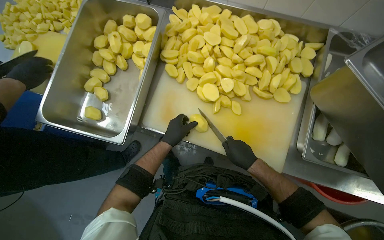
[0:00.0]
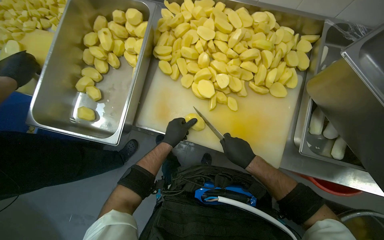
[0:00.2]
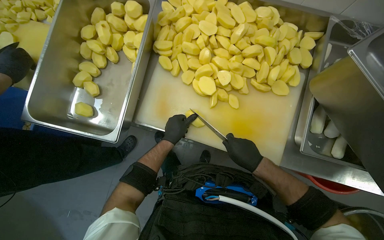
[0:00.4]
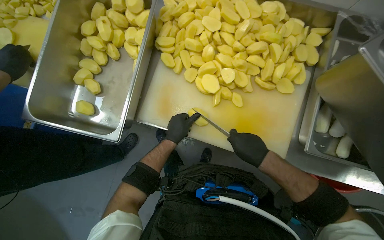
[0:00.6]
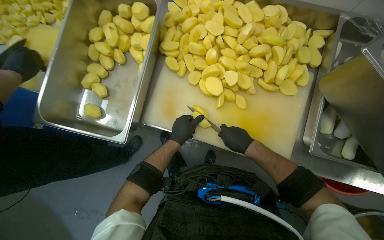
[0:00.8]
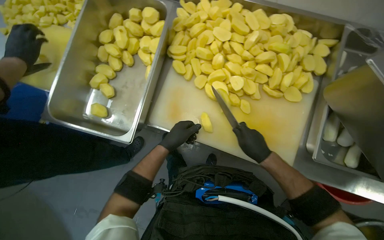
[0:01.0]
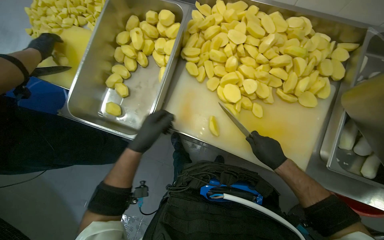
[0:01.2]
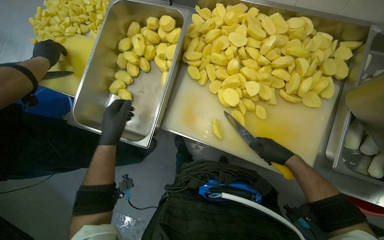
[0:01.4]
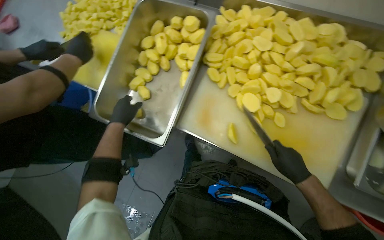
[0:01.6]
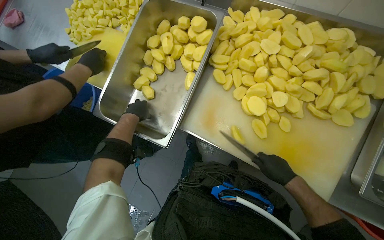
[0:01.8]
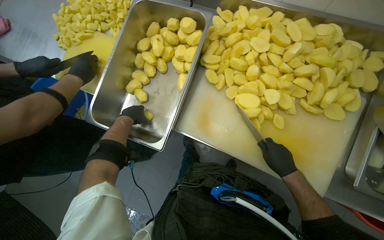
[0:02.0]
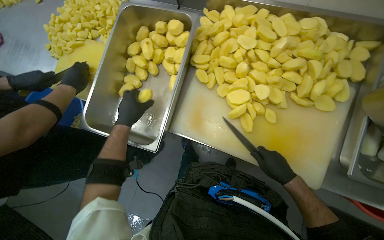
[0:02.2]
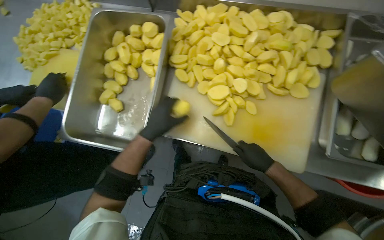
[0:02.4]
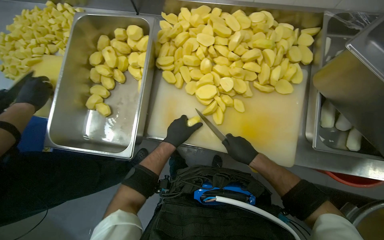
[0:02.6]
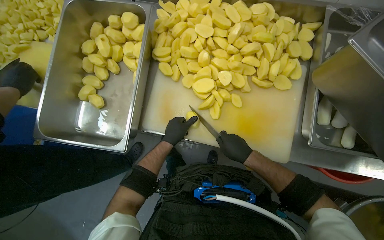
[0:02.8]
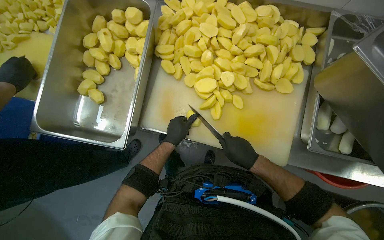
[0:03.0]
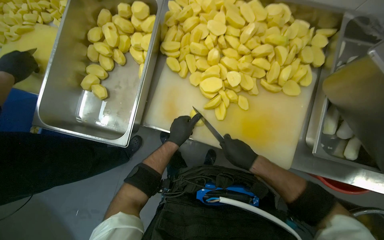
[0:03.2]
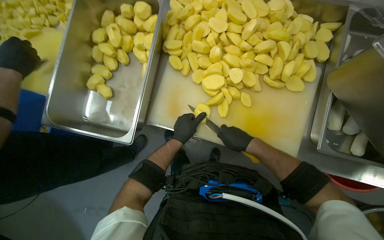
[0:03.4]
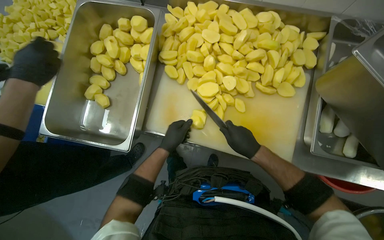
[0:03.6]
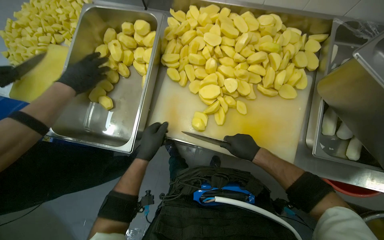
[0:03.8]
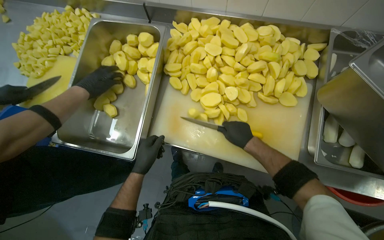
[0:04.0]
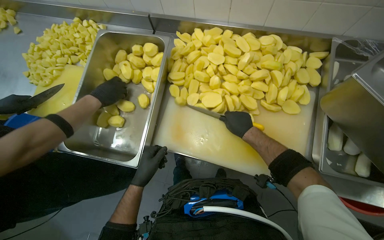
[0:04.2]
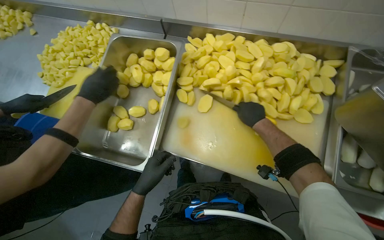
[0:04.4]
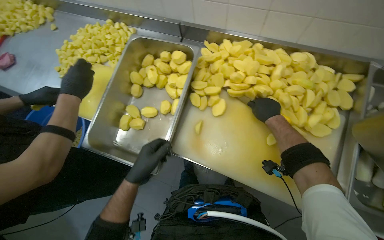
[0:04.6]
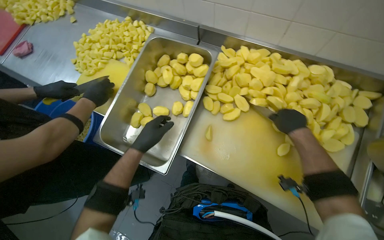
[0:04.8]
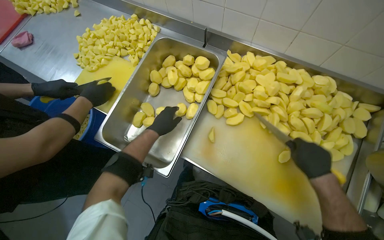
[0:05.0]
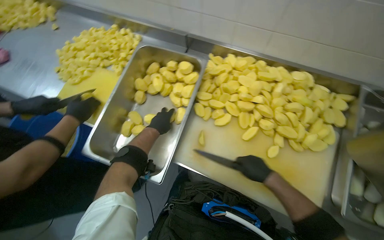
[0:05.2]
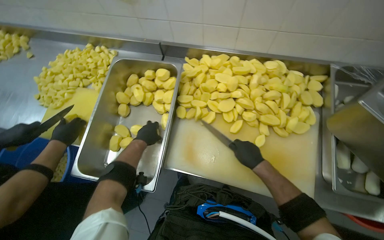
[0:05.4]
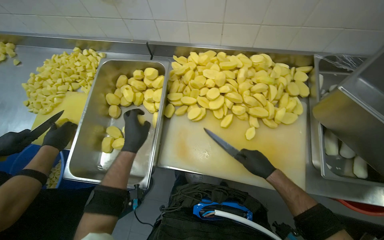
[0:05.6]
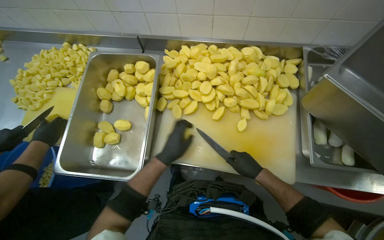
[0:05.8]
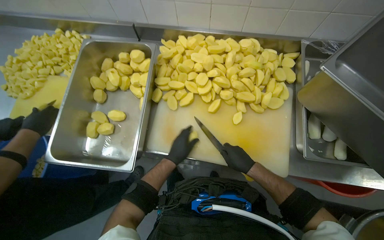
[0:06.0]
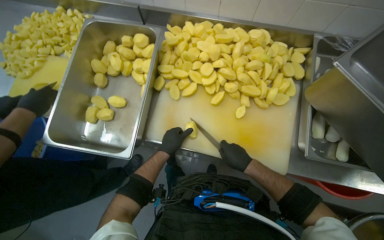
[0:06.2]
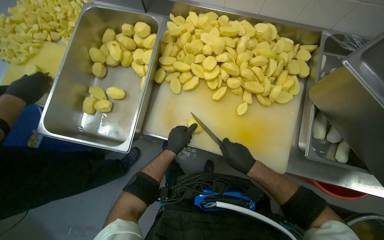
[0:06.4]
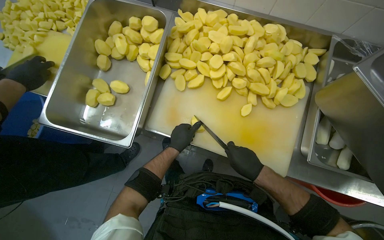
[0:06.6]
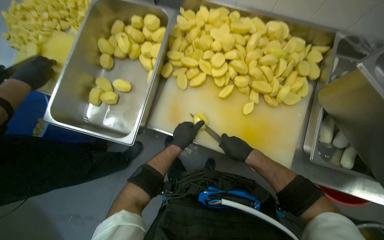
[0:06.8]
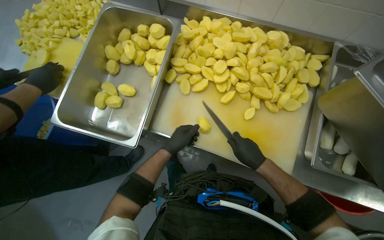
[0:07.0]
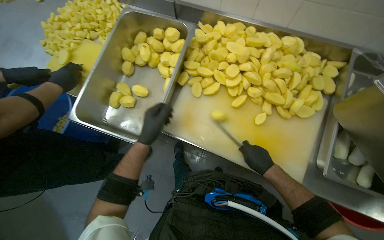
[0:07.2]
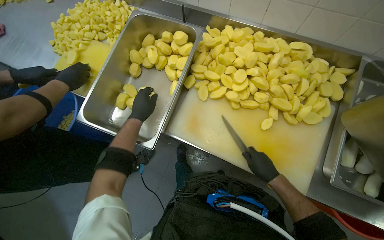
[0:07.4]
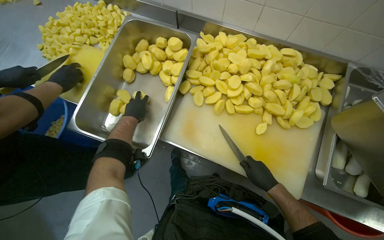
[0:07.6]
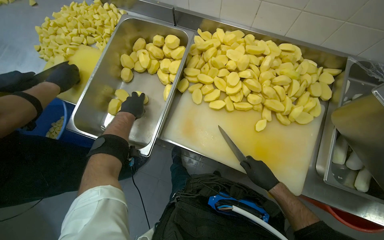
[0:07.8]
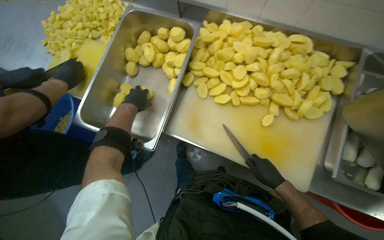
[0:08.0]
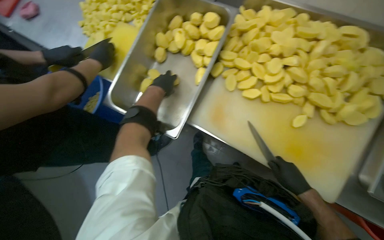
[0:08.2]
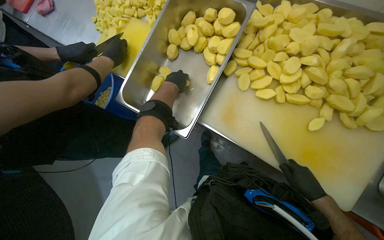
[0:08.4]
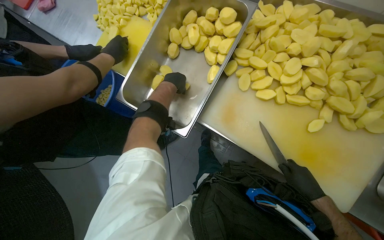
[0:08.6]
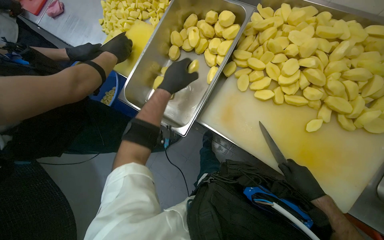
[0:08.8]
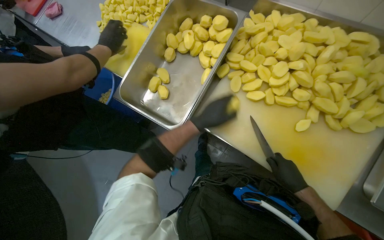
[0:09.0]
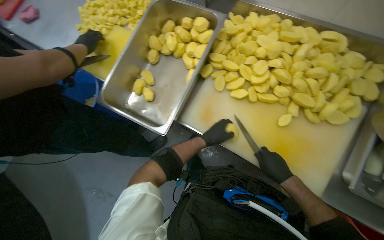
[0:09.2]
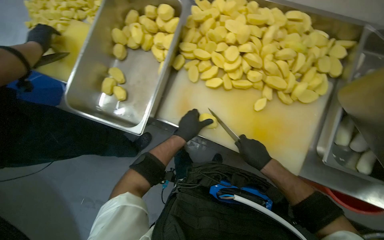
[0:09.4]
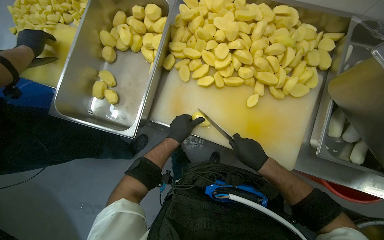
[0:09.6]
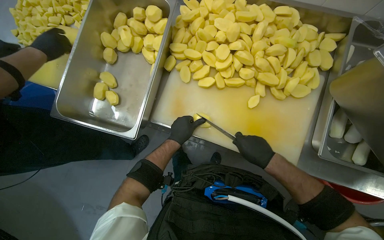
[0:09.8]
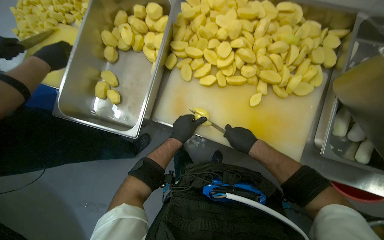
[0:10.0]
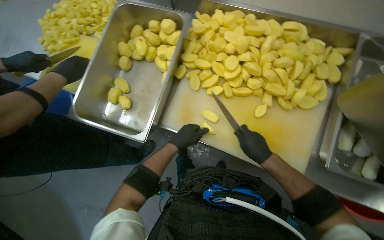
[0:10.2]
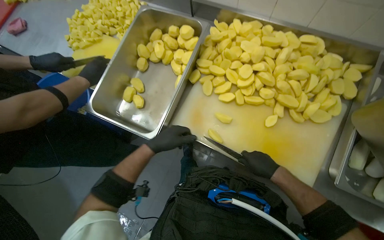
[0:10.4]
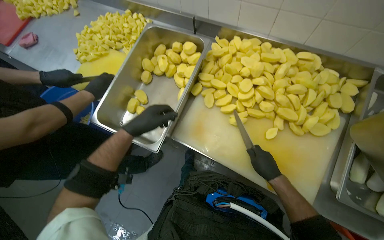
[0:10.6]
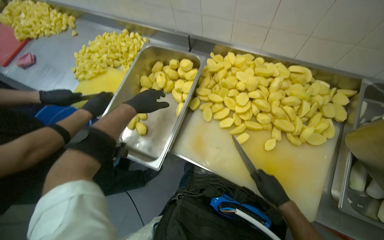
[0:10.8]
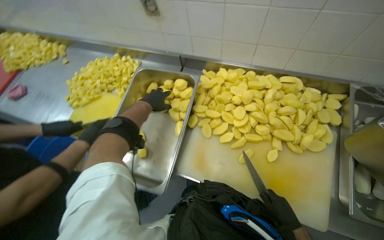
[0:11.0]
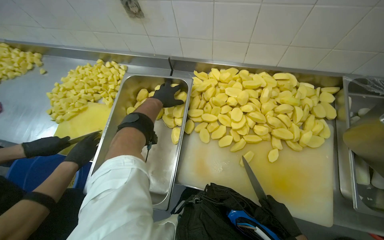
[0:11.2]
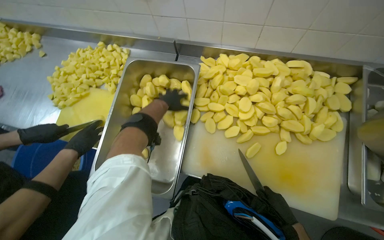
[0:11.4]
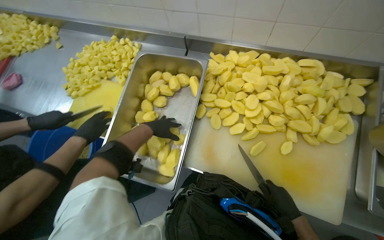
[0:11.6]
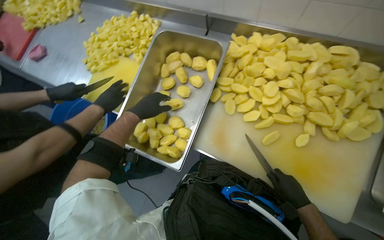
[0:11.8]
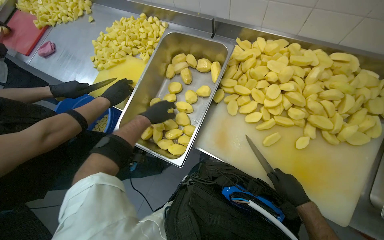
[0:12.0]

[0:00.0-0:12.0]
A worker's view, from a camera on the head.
Job: preparing food.
The whole recording: Dicing potatoes on cutting board. The worker dices peeled potatoes into smaller pieces on a cutting board.
0:00.0 to 0:01.6: The left hand is displaced to the left by roughly 30 cm.
0:01.6 to 0:03.0: The left hand moves to the right, roughly 30 cm.
0:03.0 to 0:04.4: The right hand shifts roughly 25 cm up the picture, while the left hand goes approximately 15 cm to the left and nearer to the camera.
0:04.4 to 0:06.0: The left hand goes roughly 15 cm to the right, while the right hand shifts about 20 cm down the picture.
0:06.0 to 0:07.6: The left hand heads to the left and up the picture, covering roughly 25 cm.
0:07.6 to 0:09.0: The left hand shifts some 15 cm to the right.
0:10.4 to 0:12.0: The left hand moves up the picture, roughly 15 cm.

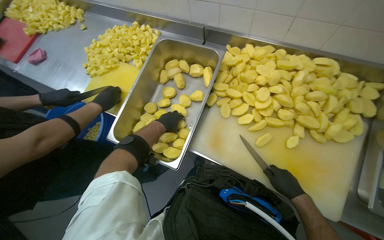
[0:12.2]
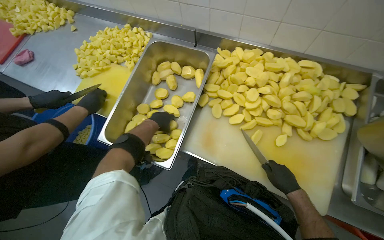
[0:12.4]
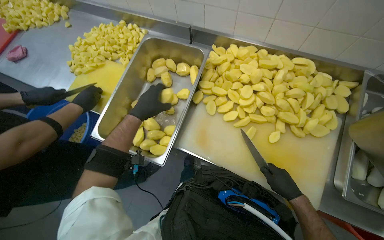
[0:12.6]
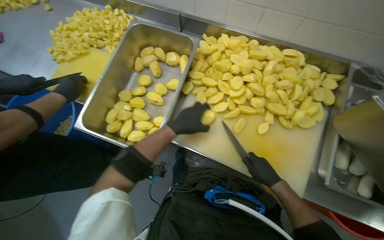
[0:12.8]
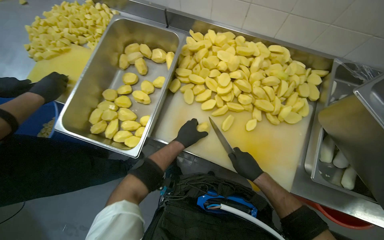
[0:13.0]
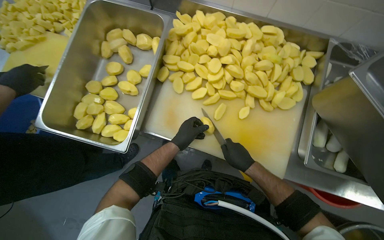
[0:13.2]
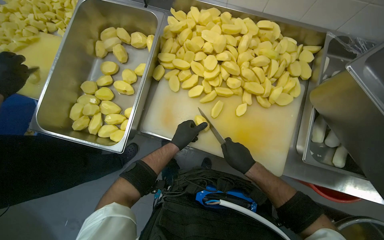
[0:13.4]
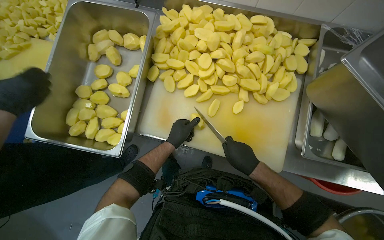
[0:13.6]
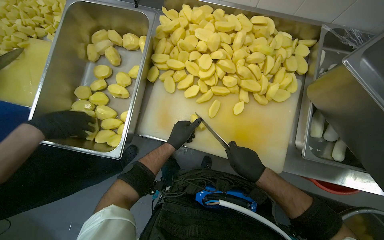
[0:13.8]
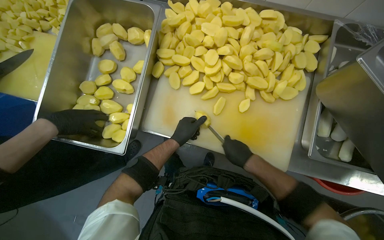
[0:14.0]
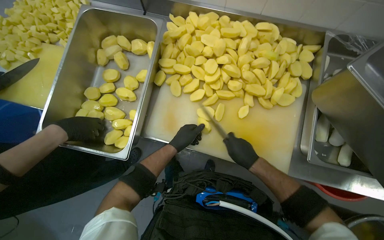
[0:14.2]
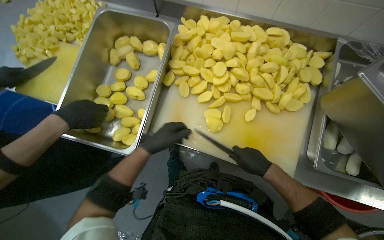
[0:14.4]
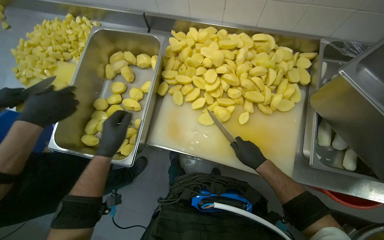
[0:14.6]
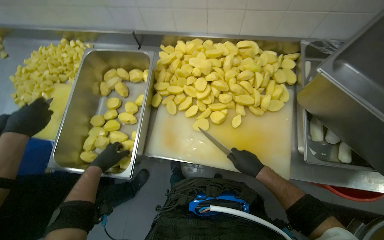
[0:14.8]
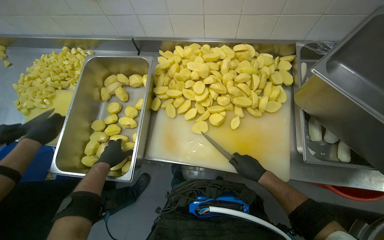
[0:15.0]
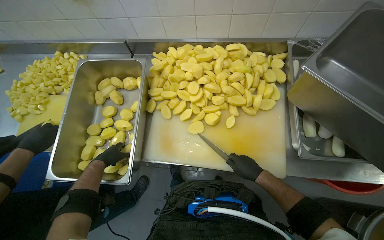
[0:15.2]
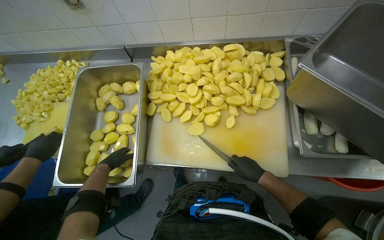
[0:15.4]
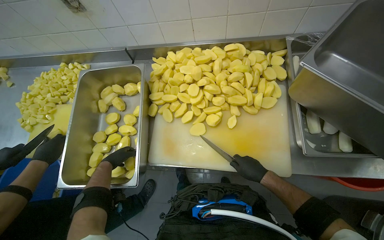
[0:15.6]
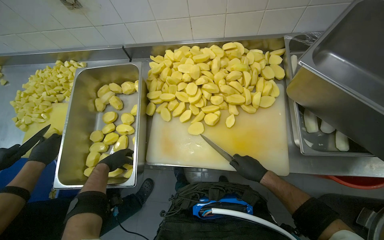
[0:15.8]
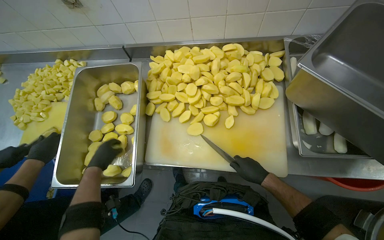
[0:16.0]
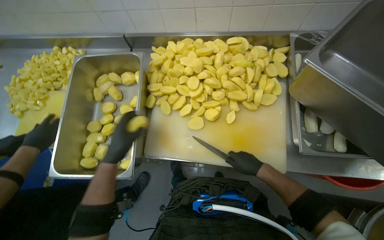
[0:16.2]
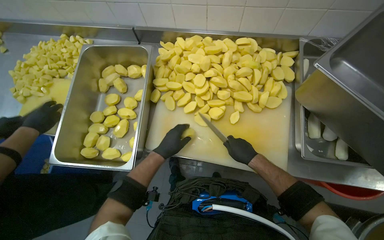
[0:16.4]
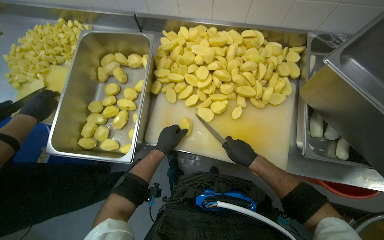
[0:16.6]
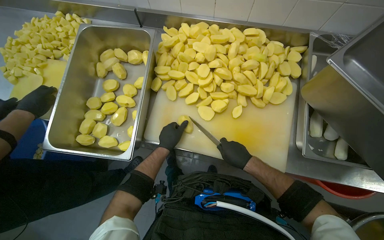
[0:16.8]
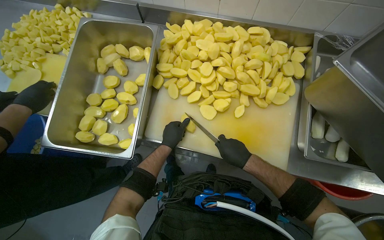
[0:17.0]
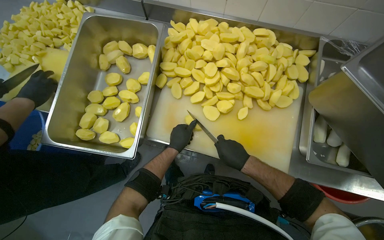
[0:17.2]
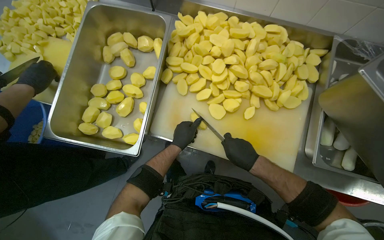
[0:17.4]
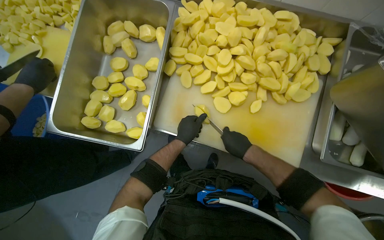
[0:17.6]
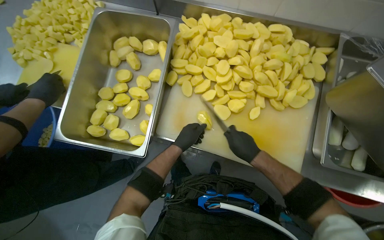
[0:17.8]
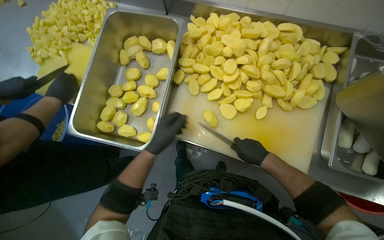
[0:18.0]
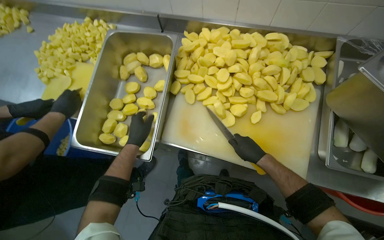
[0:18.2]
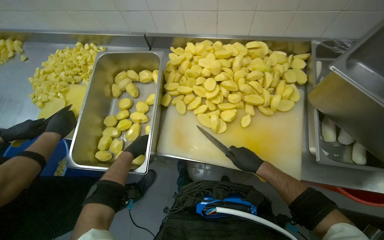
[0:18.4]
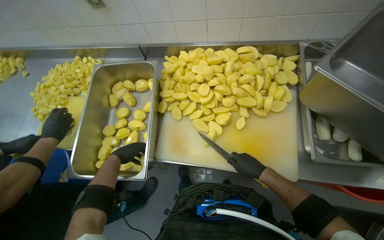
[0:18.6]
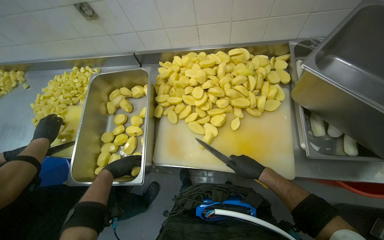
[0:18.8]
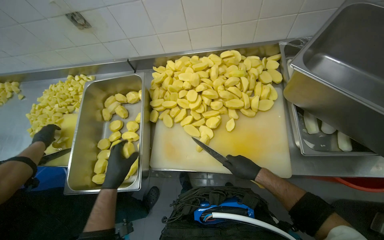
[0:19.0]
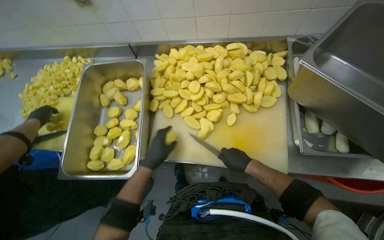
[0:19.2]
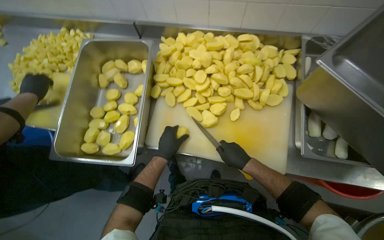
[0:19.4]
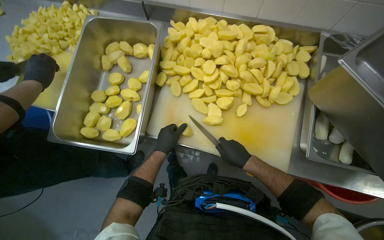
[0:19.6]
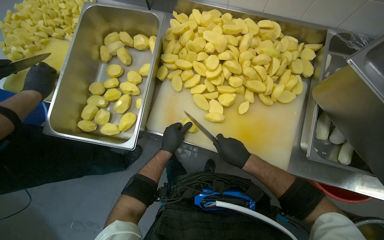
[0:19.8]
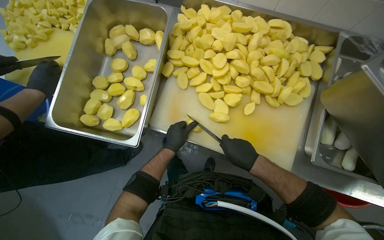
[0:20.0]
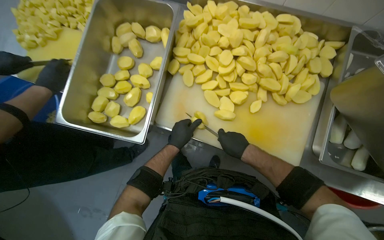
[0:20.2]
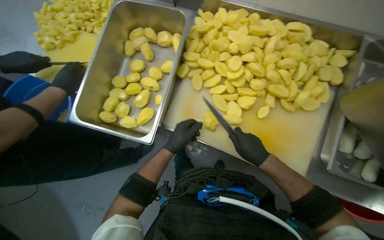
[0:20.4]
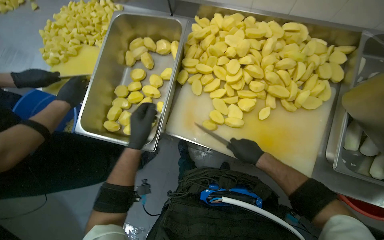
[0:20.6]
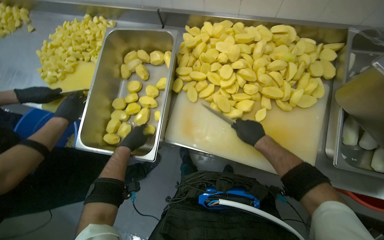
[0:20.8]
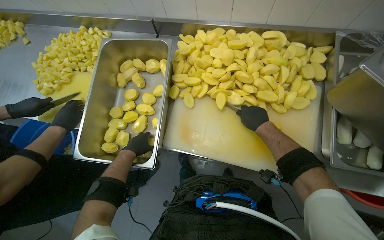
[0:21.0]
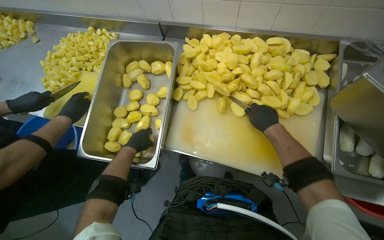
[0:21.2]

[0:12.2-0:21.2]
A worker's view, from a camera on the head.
Job: preparing food.
The whole recording: Dicing potatoes on cutting board. The worker dices peeled potatoes into smaller pieces on a cutting board.
0:12.2 to 0:13.8: The left hand heads down the picture, covering roughly 15 cm.
0:13.8 to 0:15.2: The left hand is displaced to the left by approximately 30 cm.
0:15.2 to 0:16.6: The left hand moves to the right, about 25 cm.
0:16.6 to 0:18.2: The left hand heads to the left, covering some 15 cm.
0:18.2 to 0:19.8: The left hand is displaced to the right by roughly 15 cm.
0:19.8 to 0:21.2: The left hand moves to the left, approximately 20 cm. The right hand travels up the picture by about 15 cm.
